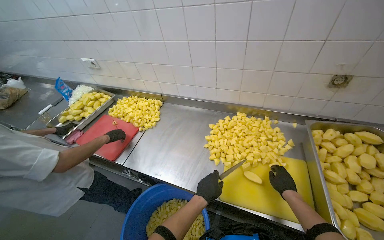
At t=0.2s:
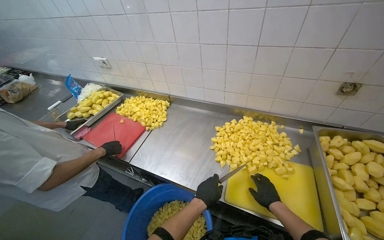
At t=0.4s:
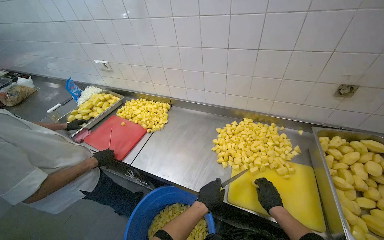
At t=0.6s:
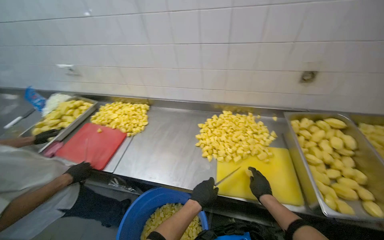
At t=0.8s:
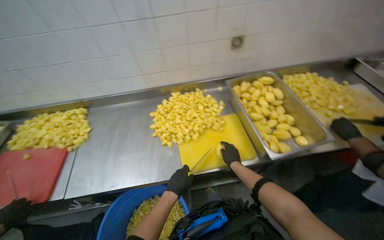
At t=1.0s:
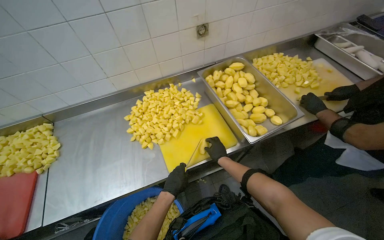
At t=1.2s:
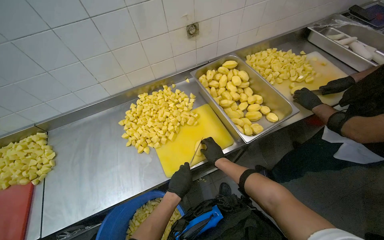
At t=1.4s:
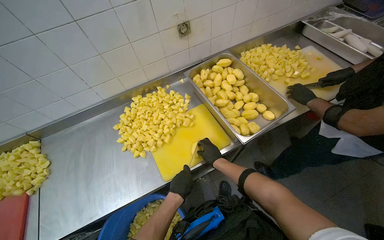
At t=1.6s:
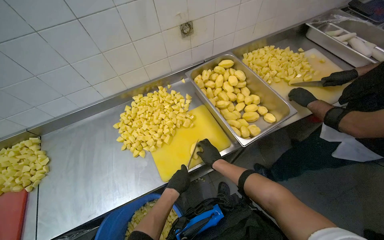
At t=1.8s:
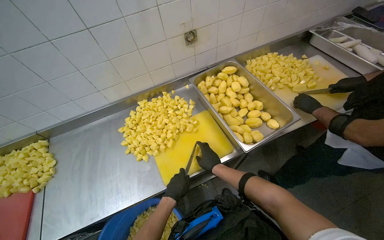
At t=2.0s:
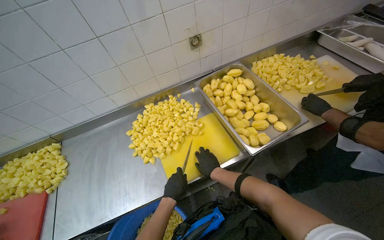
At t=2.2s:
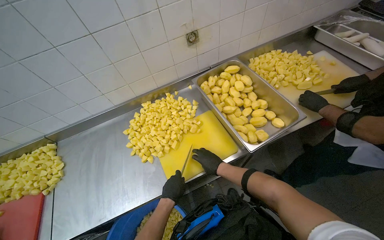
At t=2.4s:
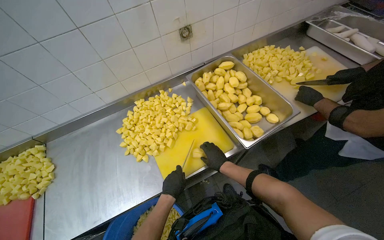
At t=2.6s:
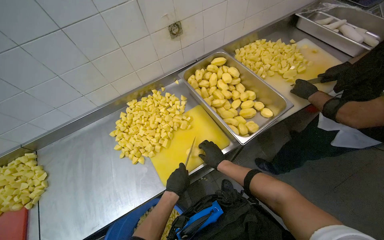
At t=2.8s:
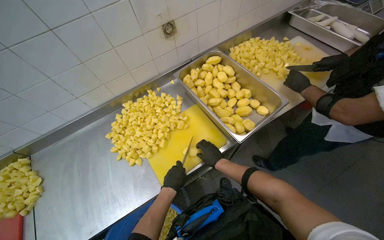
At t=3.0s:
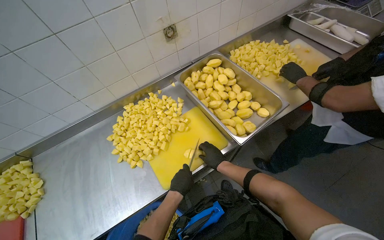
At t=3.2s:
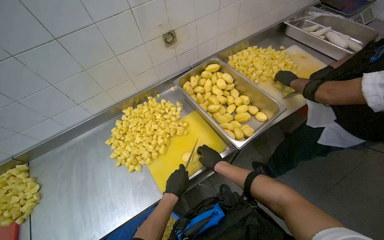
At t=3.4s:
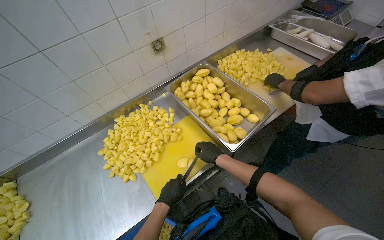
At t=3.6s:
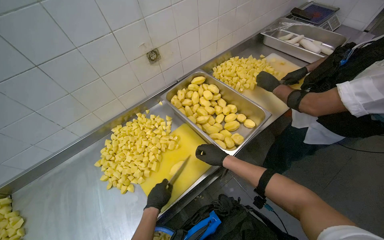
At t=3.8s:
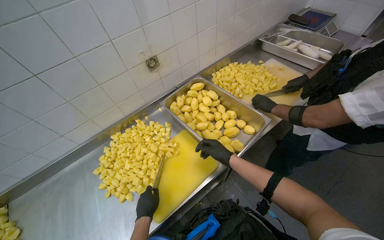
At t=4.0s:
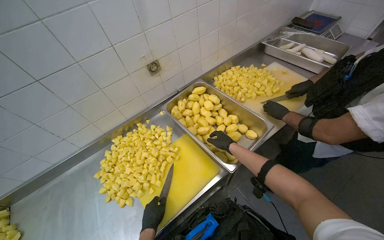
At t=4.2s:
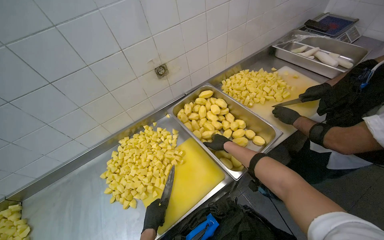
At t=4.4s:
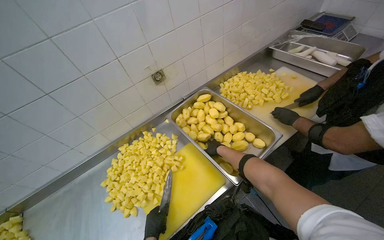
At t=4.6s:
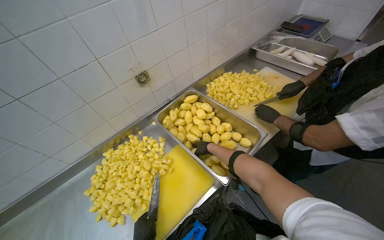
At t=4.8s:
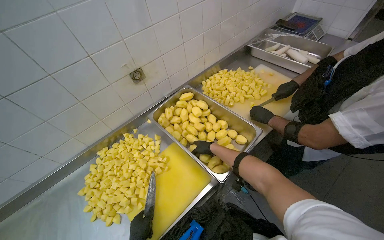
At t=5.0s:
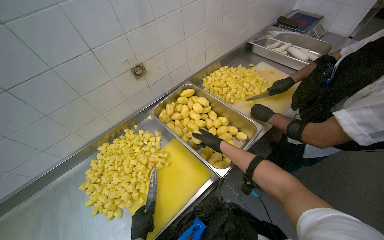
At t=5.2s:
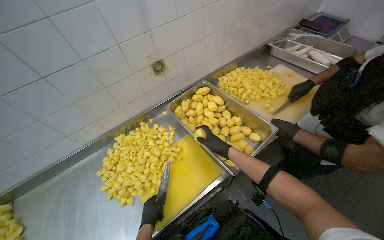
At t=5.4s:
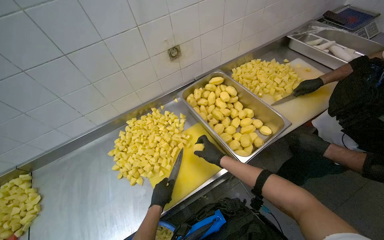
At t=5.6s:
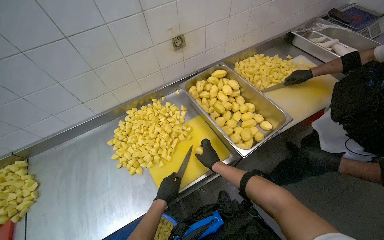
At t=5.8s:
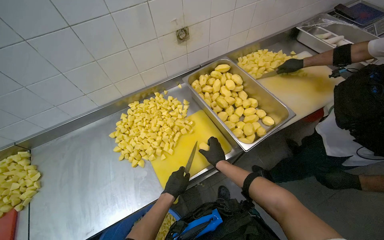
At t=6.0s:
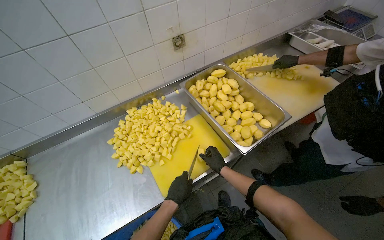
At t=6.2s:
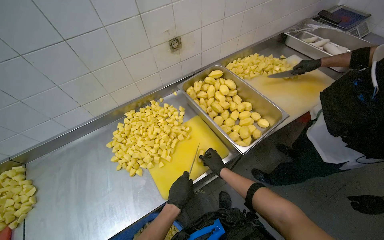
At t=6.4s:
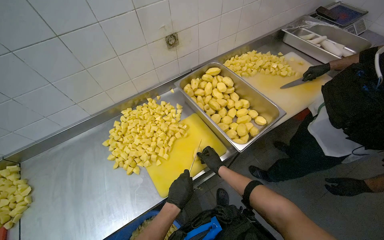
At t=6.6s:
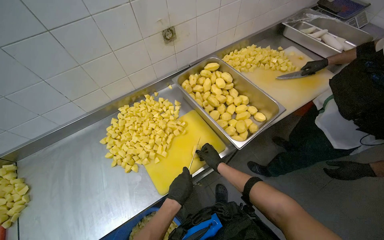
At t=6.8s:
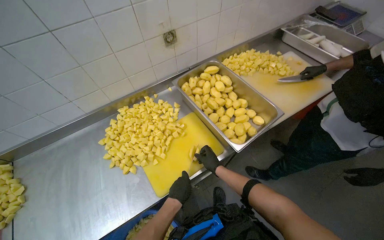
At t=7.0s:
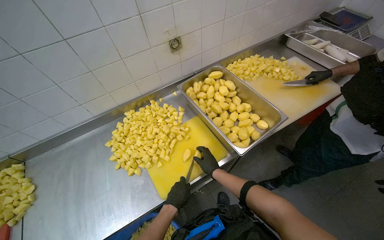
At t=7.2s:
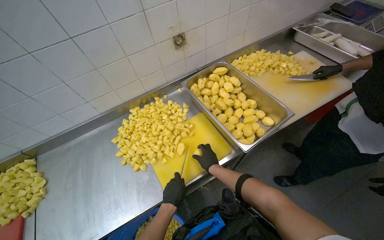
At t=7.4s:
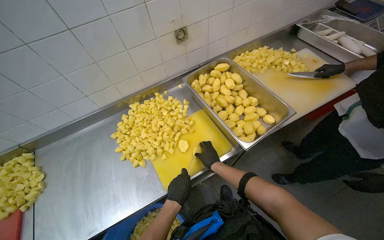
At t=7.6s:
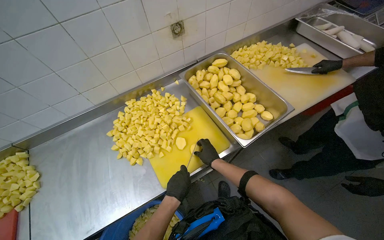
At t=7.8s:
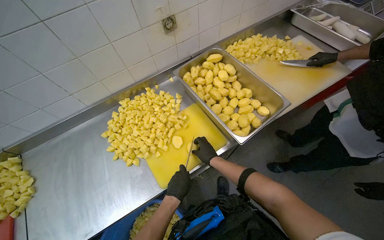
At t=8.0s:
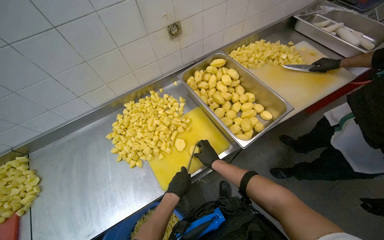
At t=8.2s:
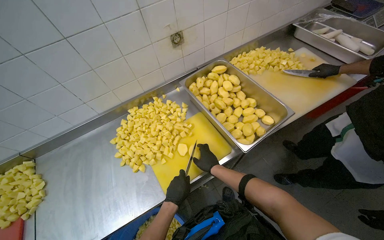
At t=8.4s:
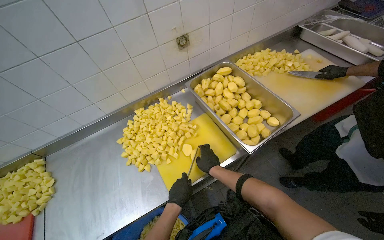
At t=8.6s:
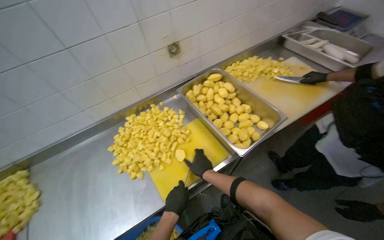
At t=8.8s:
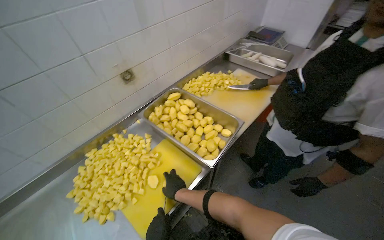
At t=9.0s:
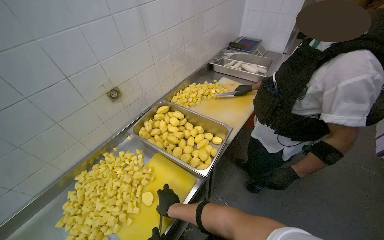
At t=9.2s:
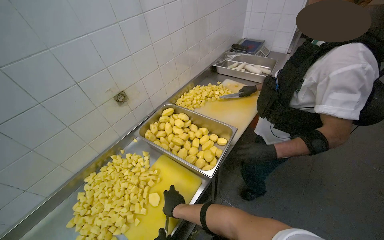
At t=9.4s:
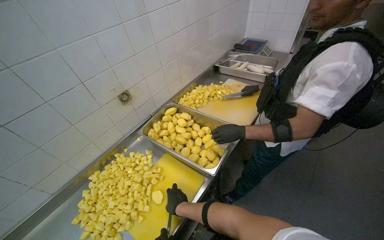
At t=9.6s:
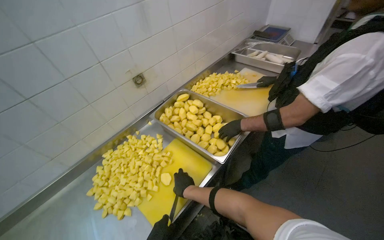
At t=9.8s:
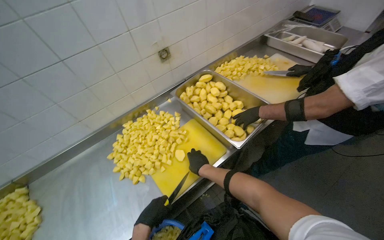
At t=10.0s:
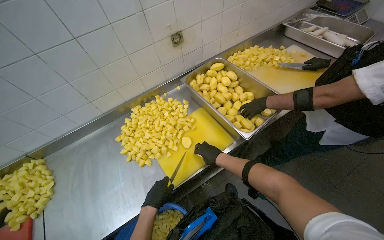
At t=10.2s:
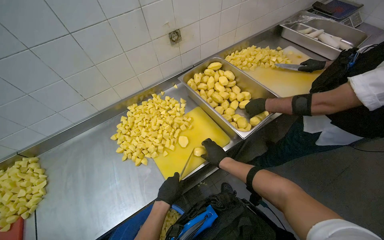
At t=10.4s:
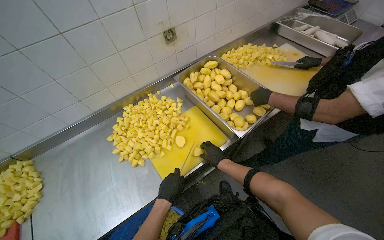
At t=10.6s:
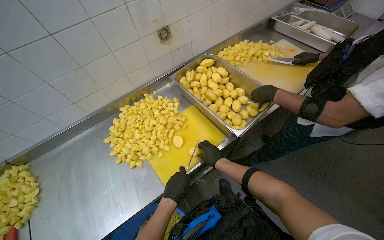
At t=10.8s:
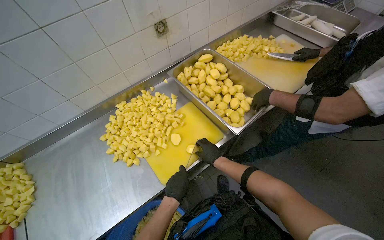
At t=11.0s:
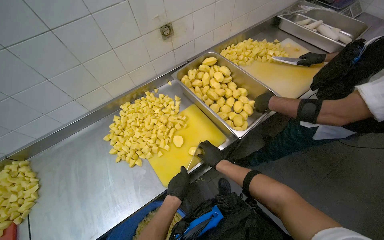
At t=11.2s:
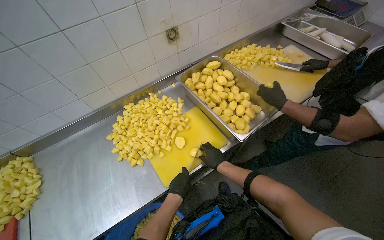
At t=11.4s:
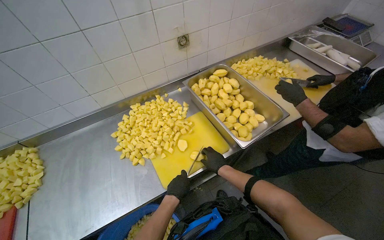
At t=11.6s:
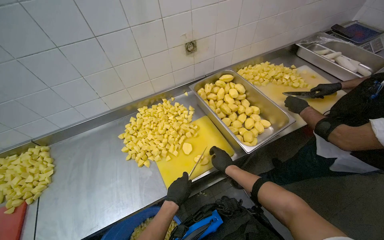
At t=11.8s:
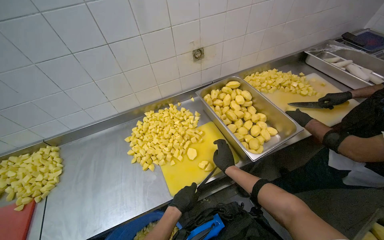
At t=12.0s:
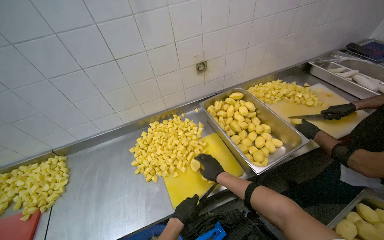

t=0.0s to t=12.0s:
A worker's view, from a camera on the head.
Job: preparing food.
The whole recording: Cutting peeled potatoes into cubes. The worker continues cutting peeled potatoes into cubes on a yellow cutting board.
t=0.0s to t=1.6s: The head turns to the right by approximately 45 degrees.
t=1.6s to t=3.0s: The hands work in one place, with small movements.
t=3.0s to t=4.4s: The right hand shifts approximately 20 cm up the picture.
t=4.4s to t=6.0s: The right hand is displaced down the picture by about 20 cm.
t=7.6s to t=9.0s: The head turns to the right by some 25 degrees. The view tips upward by roughly 15 degrees.
t=9.0s to t=10.4s: The head rotates some 20 degrees to the left. The view tips downward by approximately 15 degrees.

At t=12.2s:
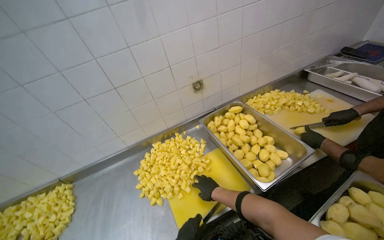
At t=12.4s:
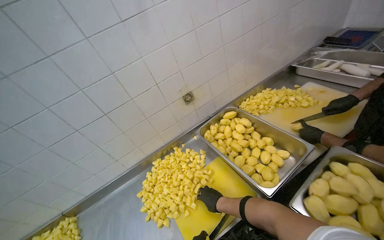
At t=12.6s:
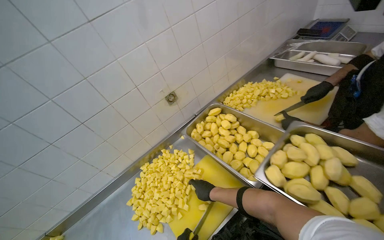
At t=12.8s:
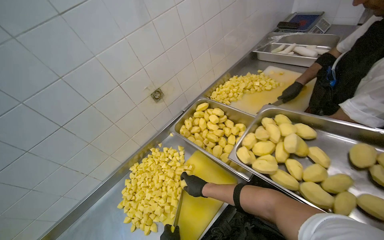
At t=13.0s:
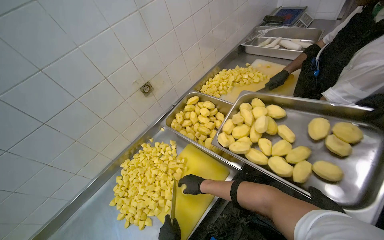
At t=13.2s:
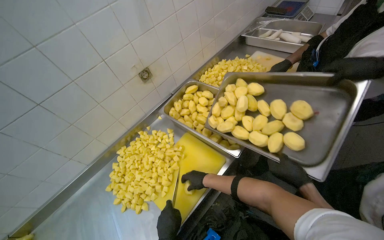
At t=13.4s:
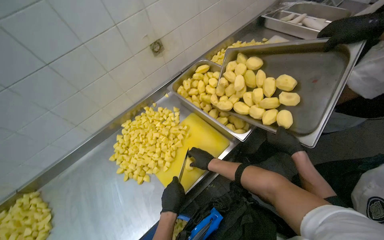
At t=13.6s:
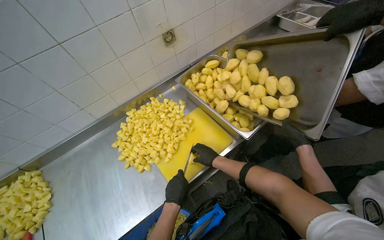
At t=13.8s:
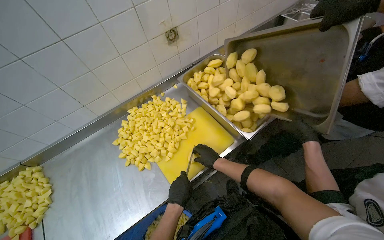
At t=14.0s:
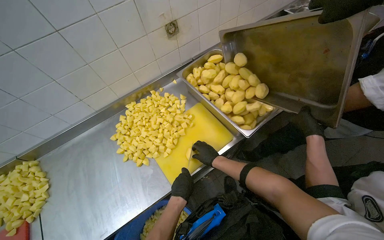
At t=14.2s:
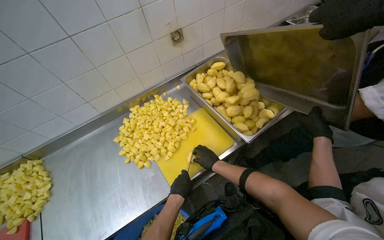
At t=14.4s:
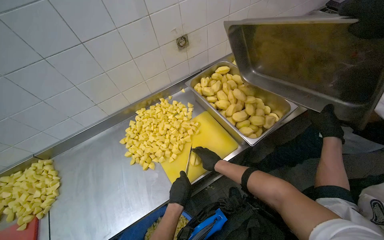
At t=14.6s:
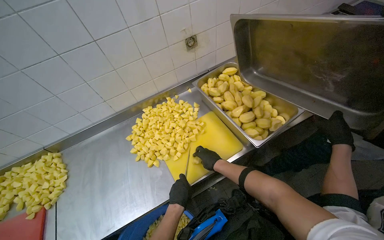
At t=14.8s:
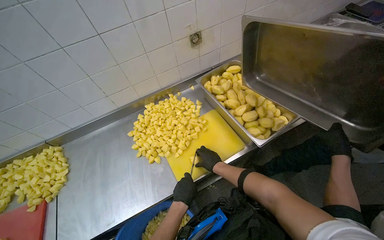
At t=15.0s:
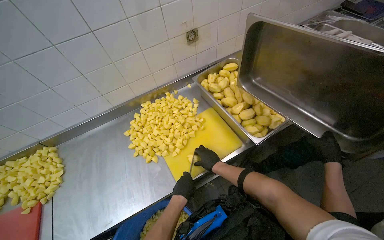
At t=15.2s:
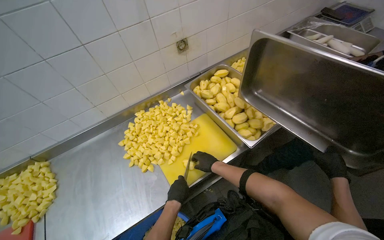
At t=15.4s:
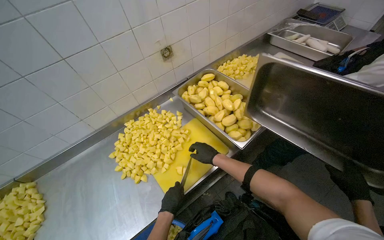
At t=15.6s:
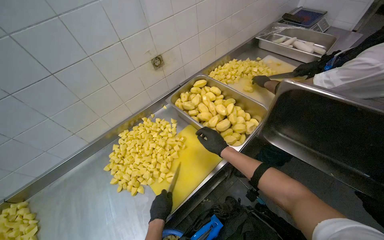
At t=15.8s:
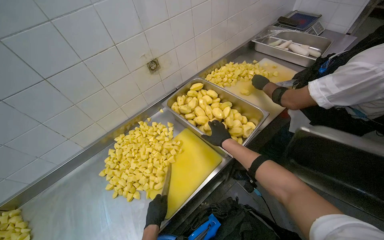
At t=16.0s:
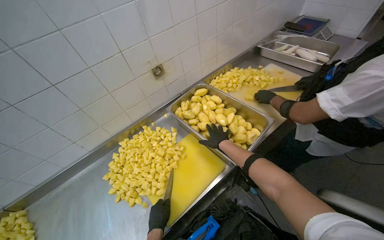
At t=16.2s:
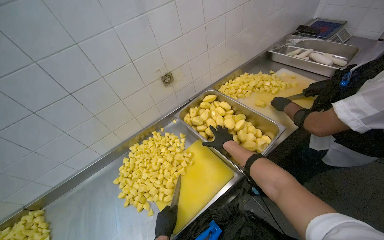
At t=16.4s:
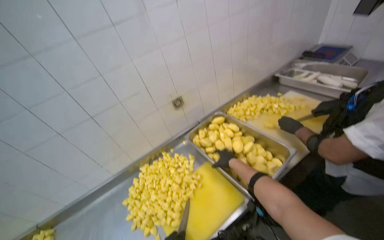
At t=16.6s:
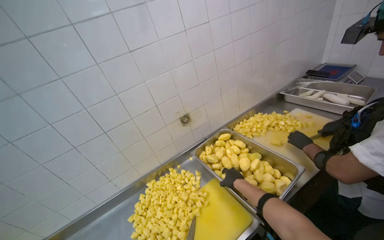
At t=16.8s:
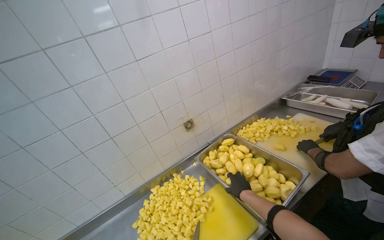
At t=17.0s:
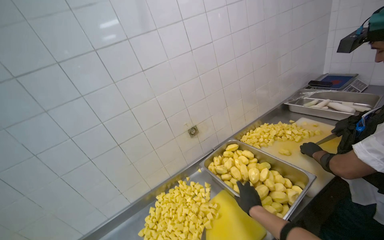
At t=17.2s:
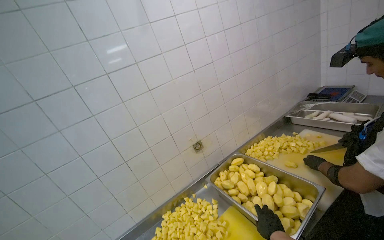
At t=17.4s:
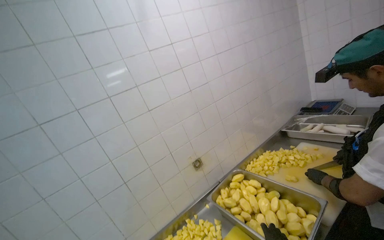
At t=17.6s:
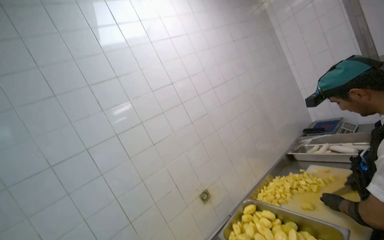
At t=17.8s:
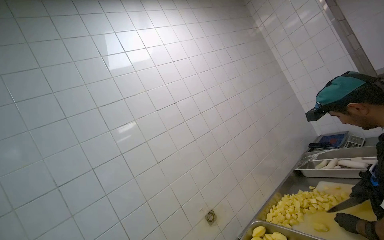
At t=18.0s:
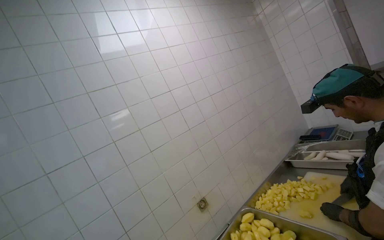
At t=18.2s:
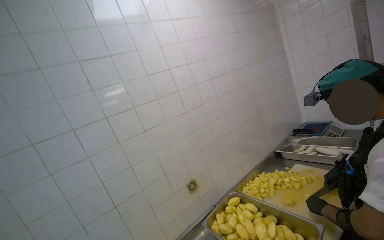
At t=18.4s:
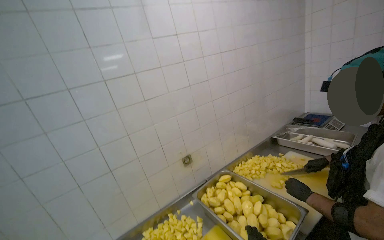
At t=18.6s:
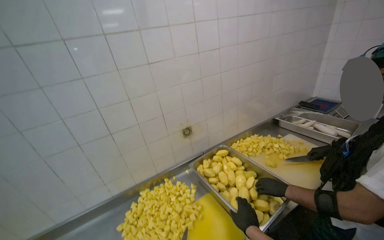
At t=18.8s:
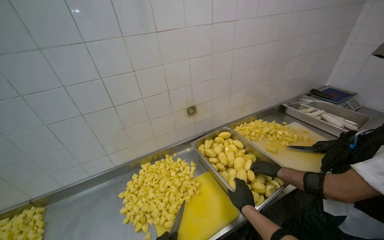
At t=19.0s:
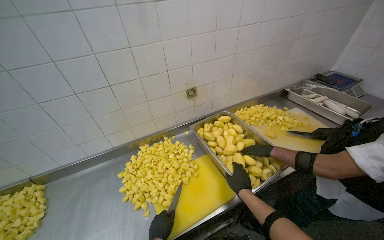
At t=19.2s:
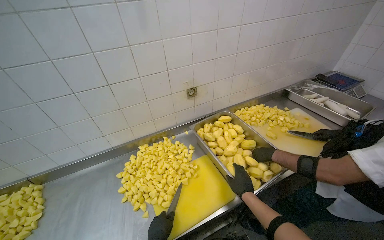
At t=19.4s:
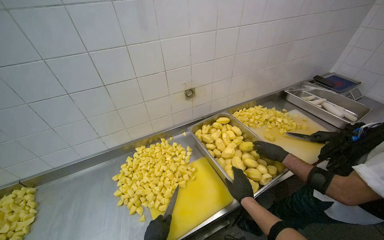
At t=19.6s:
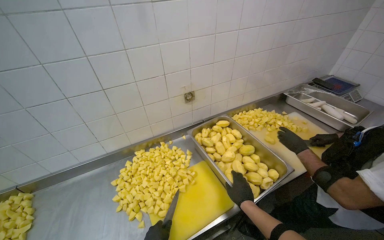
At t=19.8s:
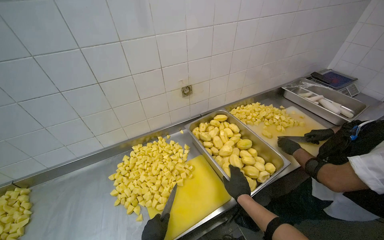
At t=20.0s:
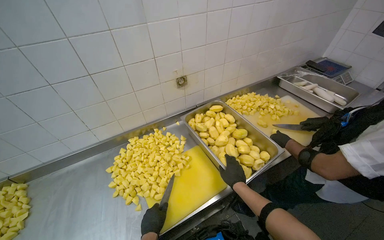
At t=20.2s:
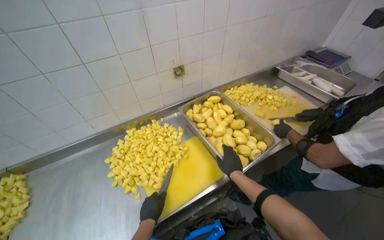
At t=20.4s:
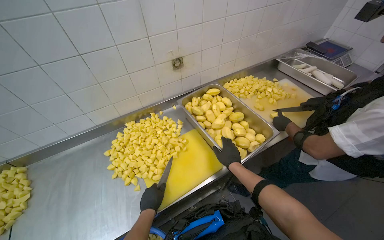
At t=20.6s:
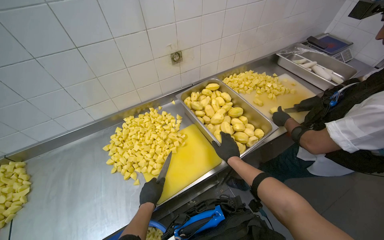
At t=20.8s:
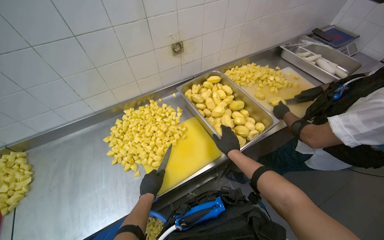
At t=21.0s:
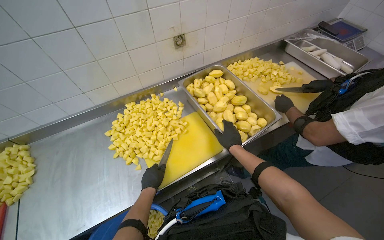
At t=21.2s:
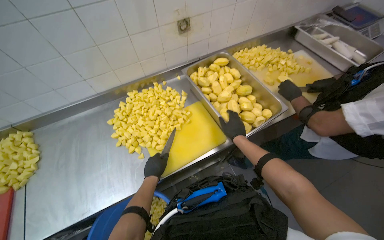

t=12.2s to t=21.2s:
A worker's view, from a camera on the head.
Job: preparing food.
The whole recording: Cutting peeled potatoes into cubes. The worker continues cutting peeled potatoes into cubes on a yellow cutting board.
t=13.8s to t=15.2s: The hands work in one place, with small movements.
t=15.2s to t=16.6s: The view tips upward by roughly 20 degrees.
t=16.6s to t=18.2s: The wearer looks some 25 degrees further upward.
t=18.2s to t=19.8s: The camera pitches downward, by about 35 degrees.
t=19.8s to t=21.2s: The view tips downward by some 20 degrees.
